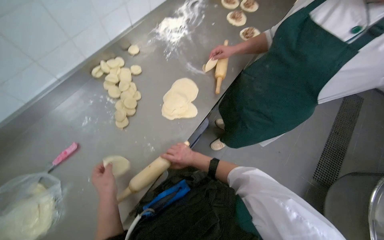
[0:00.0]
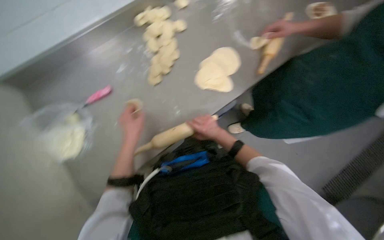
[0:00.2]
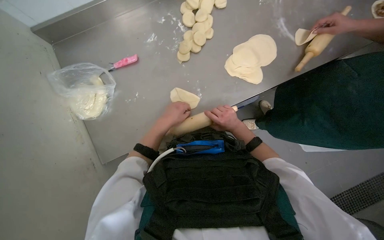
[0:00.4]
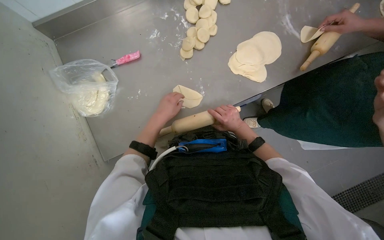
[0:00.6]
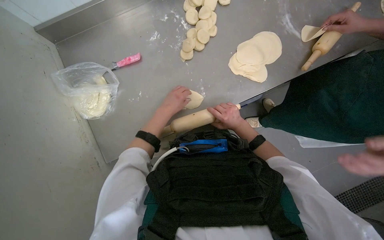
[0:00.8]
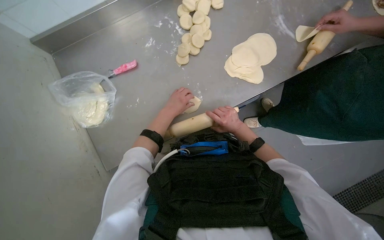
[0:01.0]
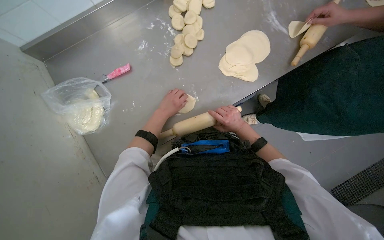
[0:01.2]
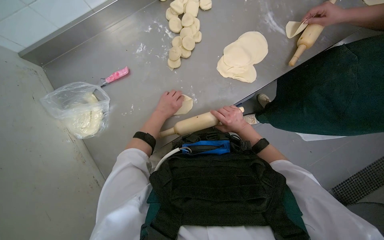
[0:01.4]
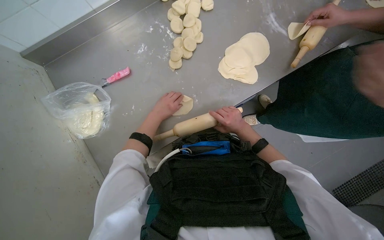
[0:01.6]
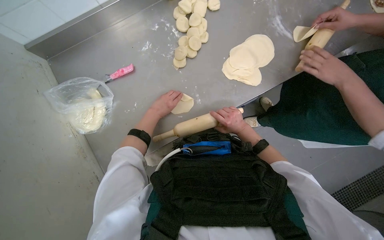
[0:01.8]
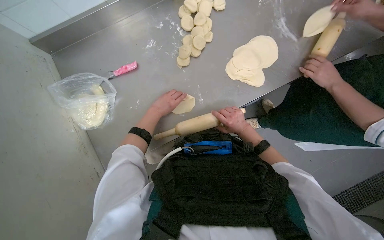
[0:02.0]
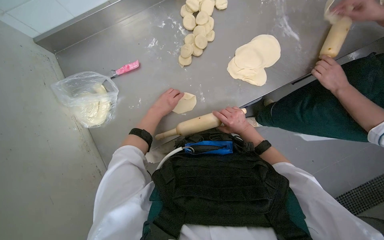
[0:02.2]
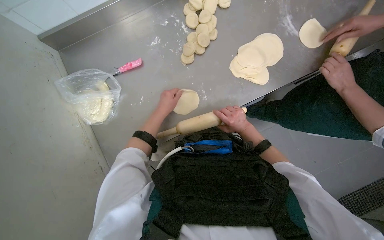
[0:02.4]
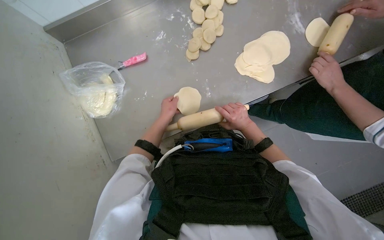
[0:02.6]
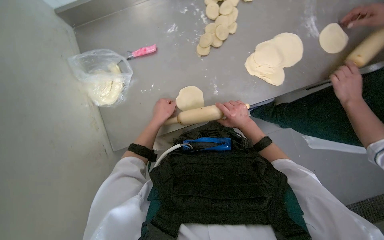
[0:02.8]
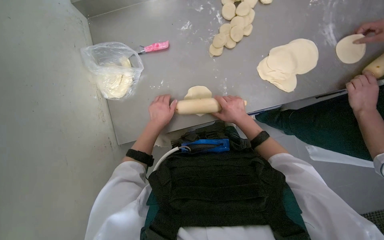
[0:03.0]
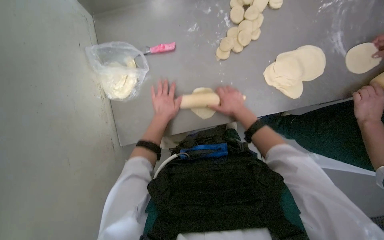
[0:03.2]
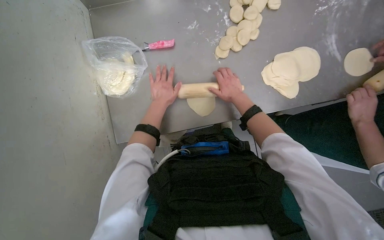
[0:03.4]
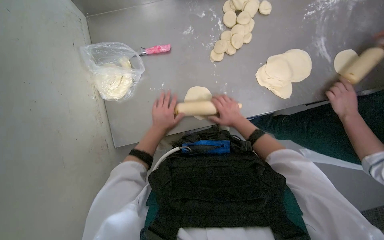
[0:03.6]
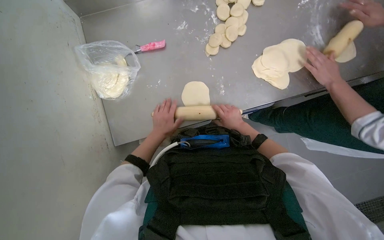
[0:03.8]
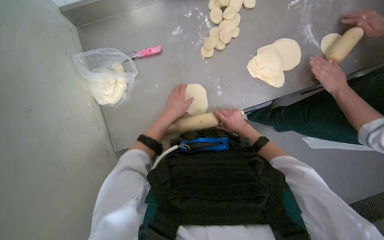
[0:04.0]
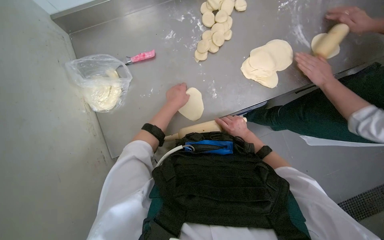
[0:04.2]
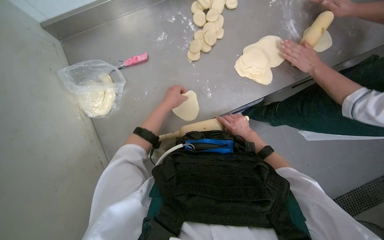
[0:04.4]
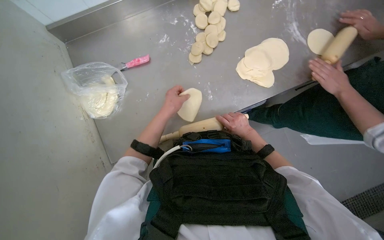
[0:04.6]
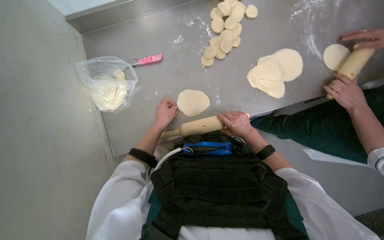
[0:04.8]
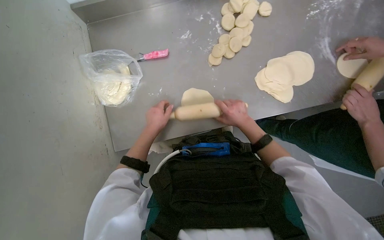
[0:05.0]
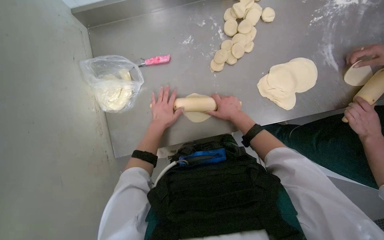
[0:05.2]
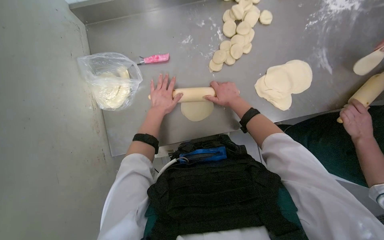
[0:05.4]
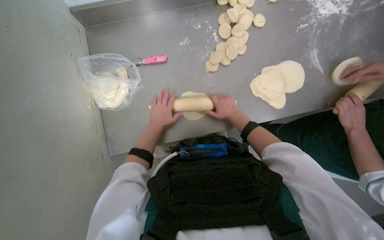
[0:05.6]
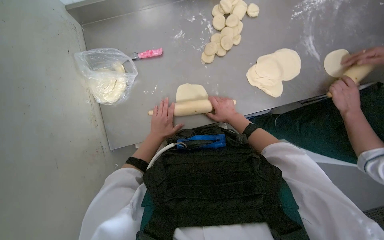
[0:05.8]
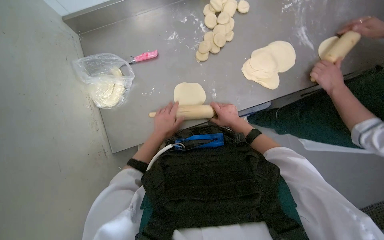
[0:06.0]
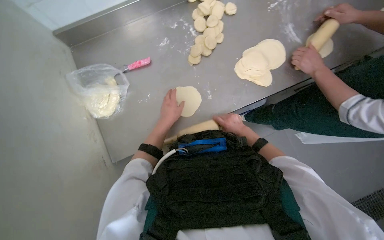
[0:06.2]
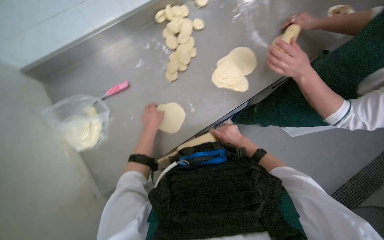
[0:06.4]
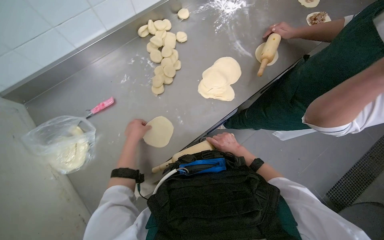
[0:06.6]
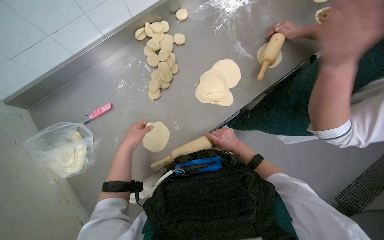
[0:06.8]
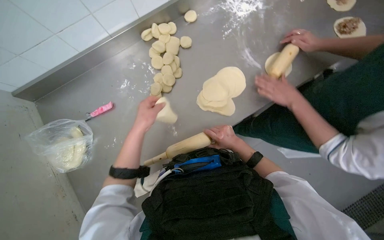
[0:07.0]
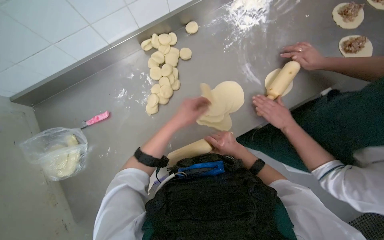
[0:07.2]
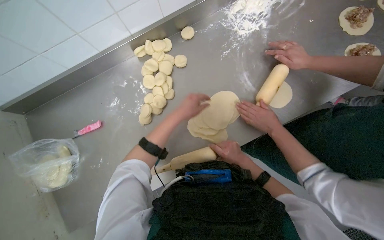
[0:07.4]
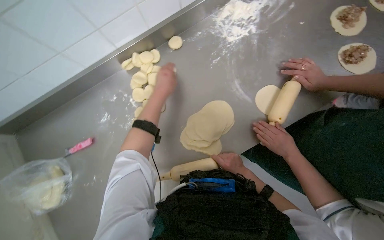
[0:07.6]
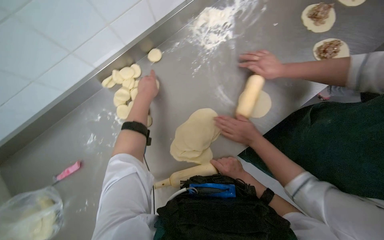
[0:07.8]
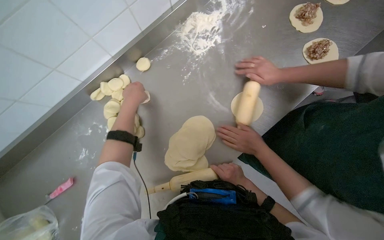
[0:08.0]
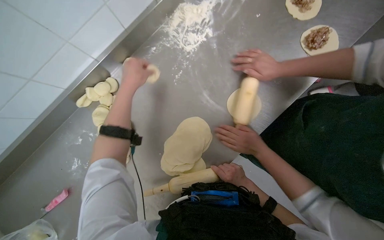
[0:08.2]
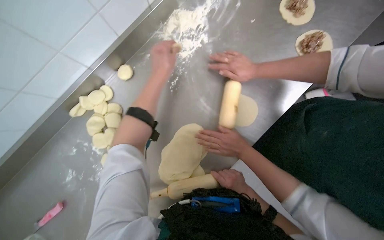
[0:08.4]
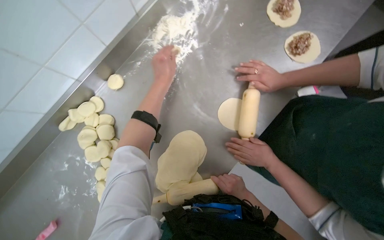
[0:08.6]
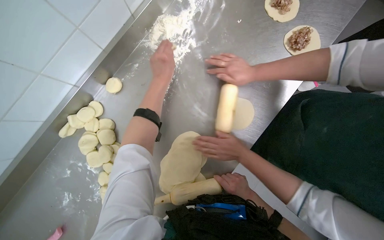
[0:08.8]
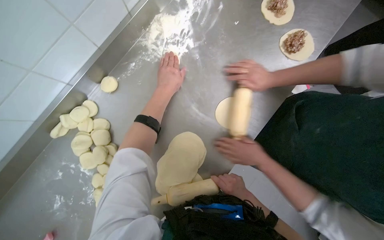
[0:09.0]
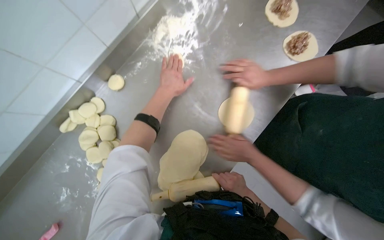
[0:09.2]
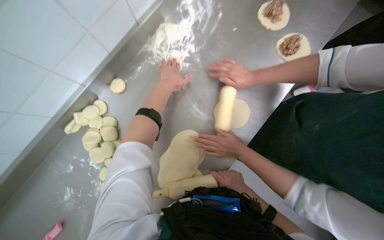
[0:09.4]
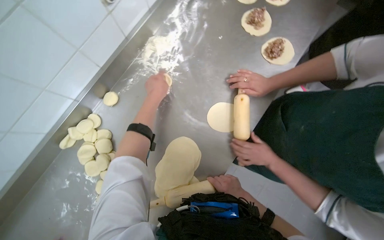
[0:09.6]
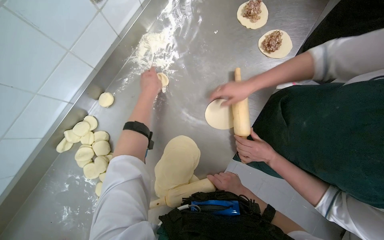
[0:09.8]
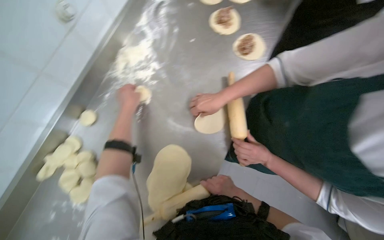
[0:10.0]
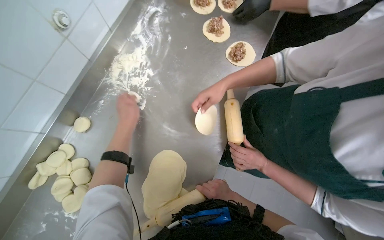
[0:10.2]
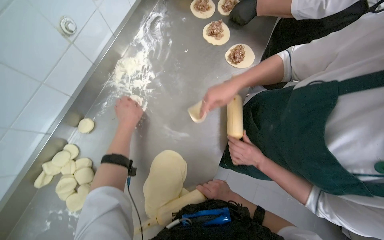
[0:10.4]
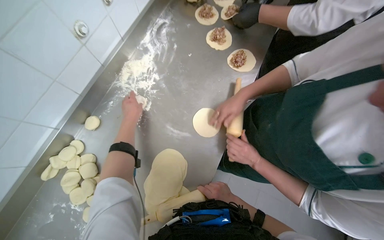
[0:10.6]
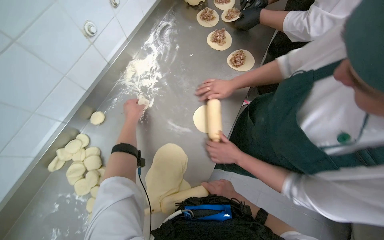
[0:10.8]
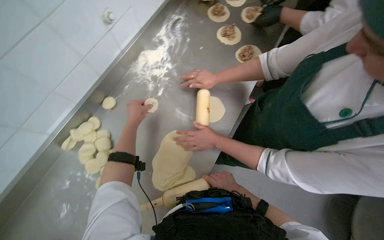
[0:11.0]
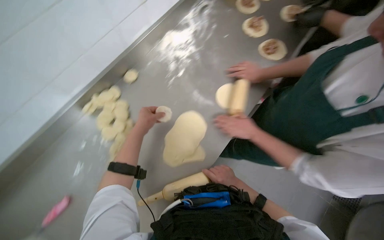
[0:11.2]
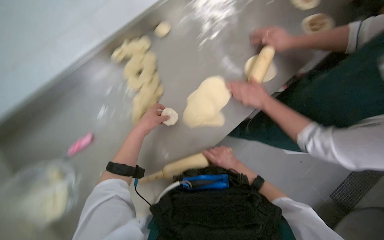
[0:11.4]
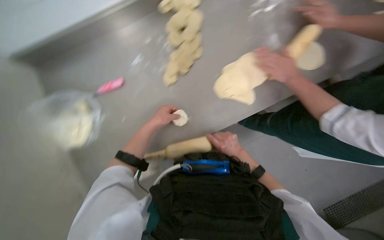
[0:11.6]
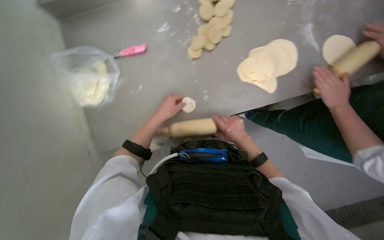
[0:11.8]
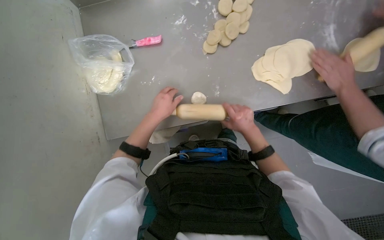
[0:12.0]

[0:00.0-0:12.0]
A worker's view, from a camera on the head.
Job: preparing food.
The whole recording: Rolling dough pieces with rolling pin. The worker rolls small pieces of dough into flat circles using a rolling pin on a metal counter.
0:00.0 to 0:01.6: The head turns to the left by roughly 25 degrees. The wearer looks some 15 degrees further downward.
0:01.6 to 0:03.0: The left hand shifts approximately 10 cm nearer to the camera.
0:03.0 to 0:04.4: The left hand goes up and down the picture, some 10 cm each way, reversing 2 times. The right hand is displaced down the picture by some 10 cm.
0:04.4 to 0:06.0: The left hand goes up and down the picture, some 10 cm each way, reversing 2 times.
0:06.0 to 0:07.6: The camera is carried roughly 40 cm.
0:10.4 to 0:12.0: The camera is carried about 40 cm. The wearer's head swings about 45 degrees to the left.

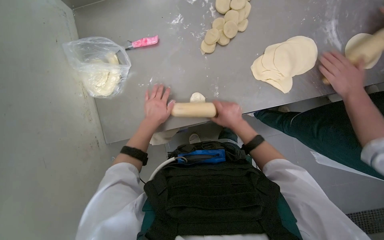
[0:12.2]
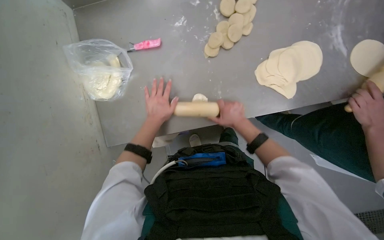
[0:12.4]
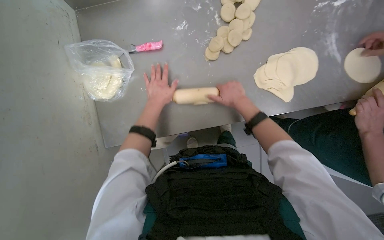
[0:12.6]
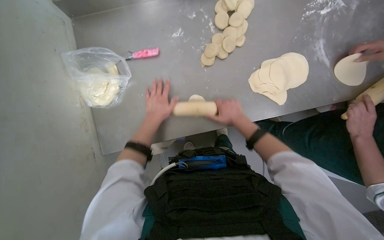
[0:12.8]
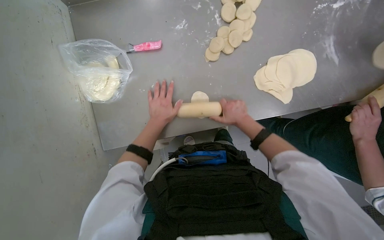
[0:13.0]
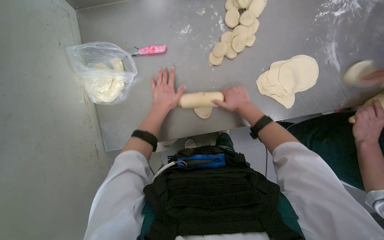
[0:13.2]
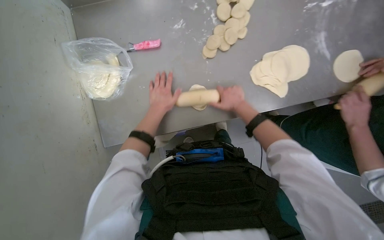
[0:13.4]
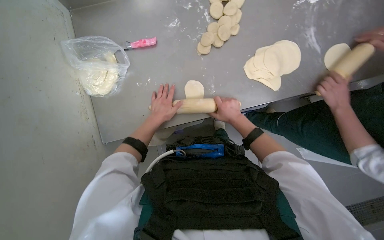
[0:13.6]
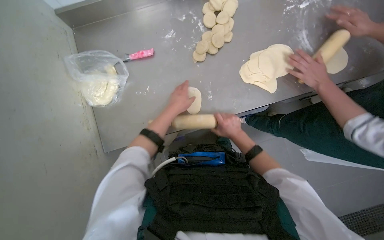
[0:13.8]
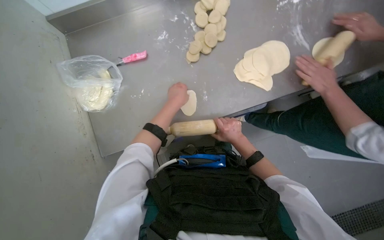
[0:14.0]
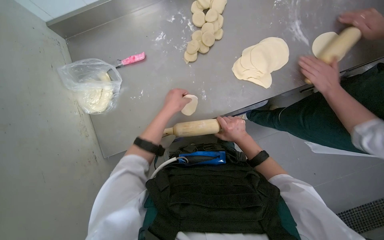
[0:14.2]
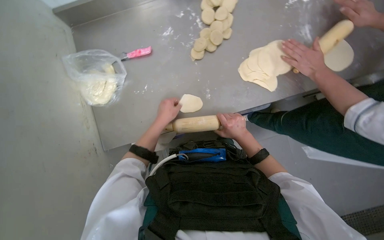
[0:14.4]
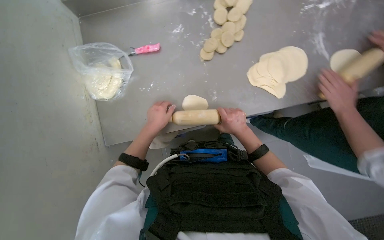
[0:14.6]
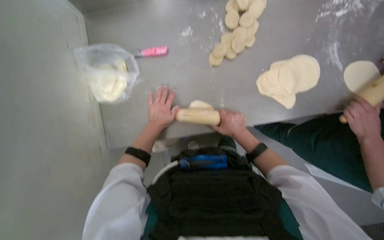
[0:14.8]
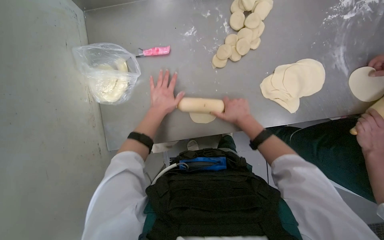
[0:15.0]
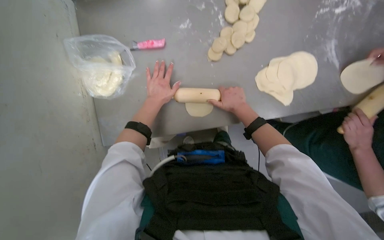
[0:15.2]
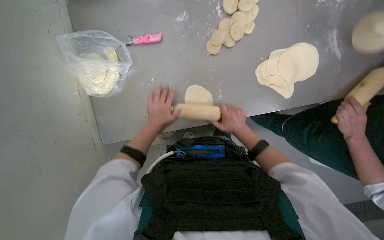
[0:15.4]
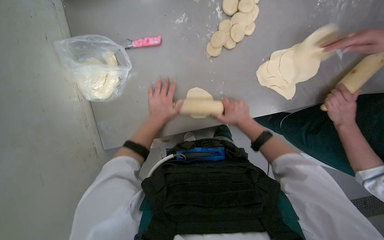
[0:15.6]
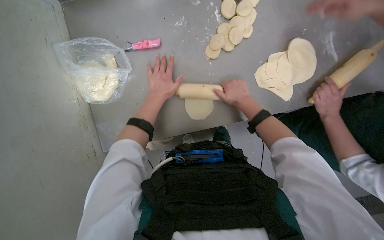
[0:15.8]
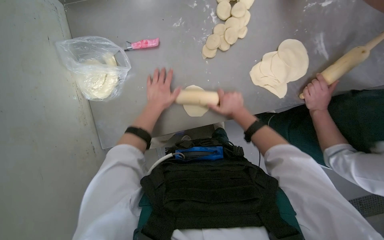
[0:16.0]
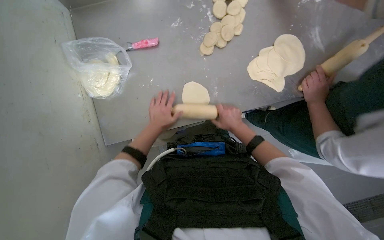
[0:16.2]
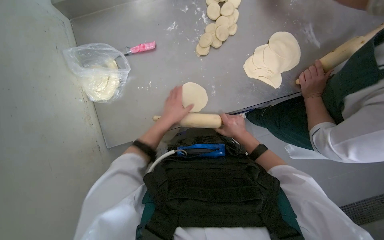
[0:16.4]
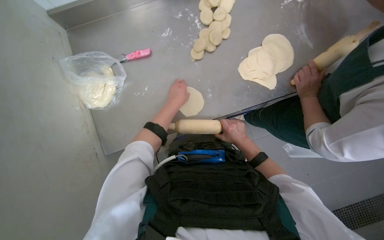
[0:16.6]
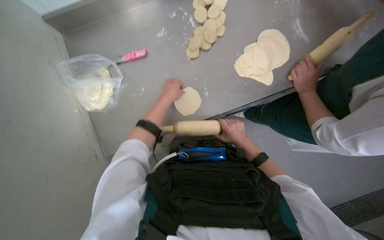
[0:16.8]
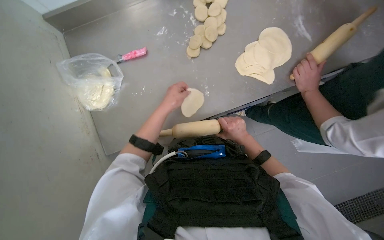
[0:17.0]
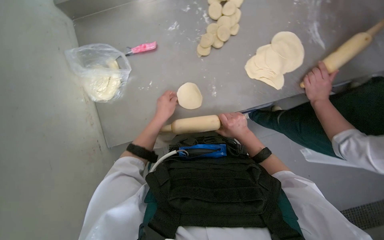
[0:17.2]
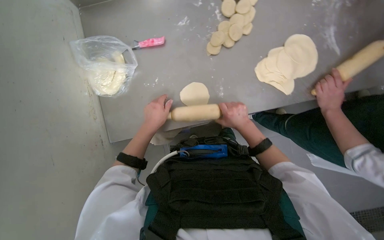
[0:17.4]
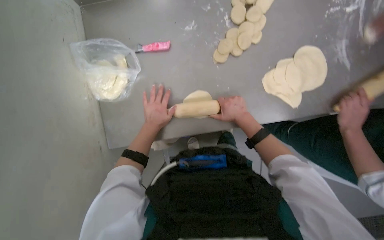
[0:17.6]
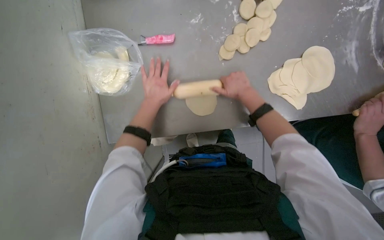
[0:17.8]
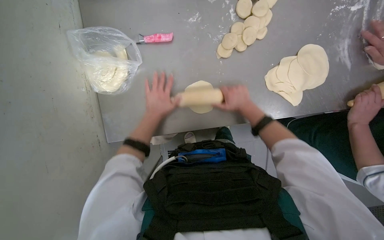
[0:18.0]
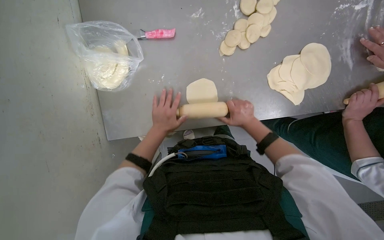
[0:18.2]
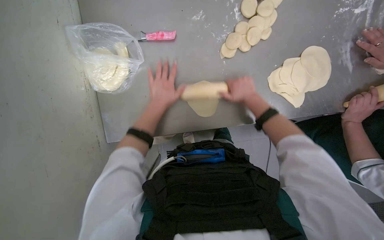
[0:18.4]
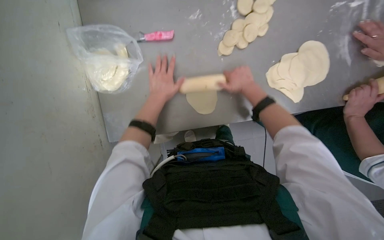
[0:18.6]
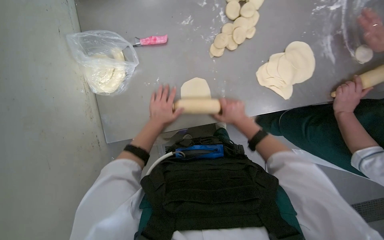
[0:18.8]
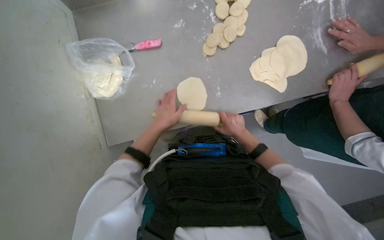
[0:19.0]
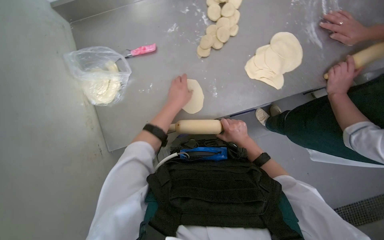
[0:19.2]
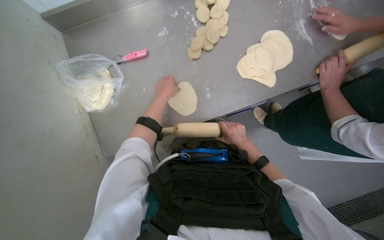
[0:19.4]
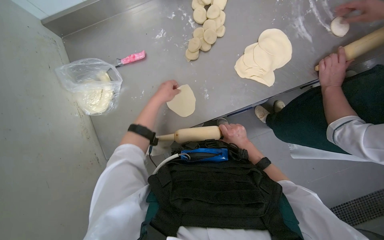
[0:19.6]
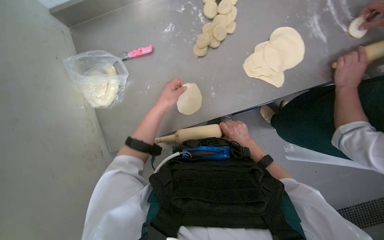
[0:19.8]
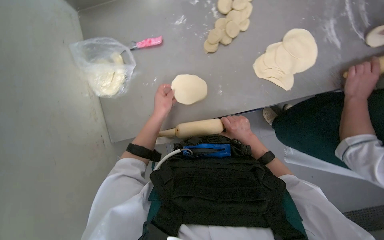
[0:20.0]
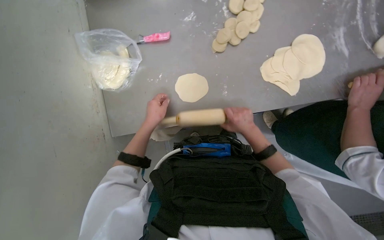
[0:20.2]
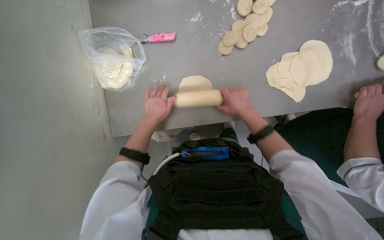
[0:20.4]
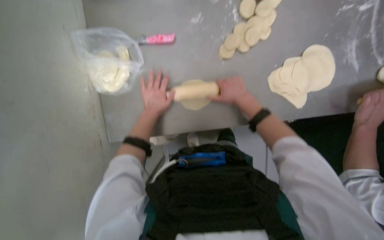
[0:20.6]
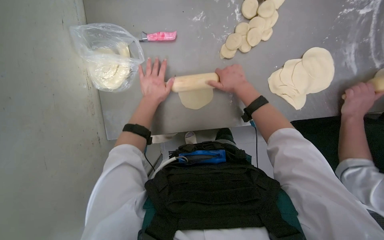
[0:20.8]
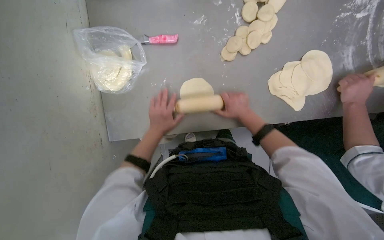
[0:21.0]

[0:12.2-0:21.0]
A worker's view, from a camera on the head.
Job: preparing food.
The whole recording: Rolling dough pieces with rolling pin. The worker rolls small pieces of dough into flat circles using a rolling pin on a metal counter.
0:13.6 to 0:15.2: The left hand travels up the picture by some 10 cm.
0:15.2 to 0:16.6: The left hand swings up and down the picture, some 10 cm each way, with 3 reversals, while the right hand swings up and down the picture, some 15 cm each way, with 2 reversals.
0:16.6 to 0:18.0: The right hand moves up the picture, approximately 20 cm; the left hand goes approximately 15 cm to the left.
0:18.0 to 0:19.6: The right hand moves up and down the picture over roughly 20 cm, changing direction 2 times. The left hand moves up and down the picture over roughly 15 cm, changing direction 3 times.
0:19.6 to 0:21.0: The left hand goes up and down the picture, some 10 cm each way, reversing 2 times; the right hand shifts some 20 cm up the picture.
